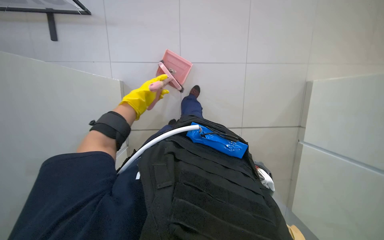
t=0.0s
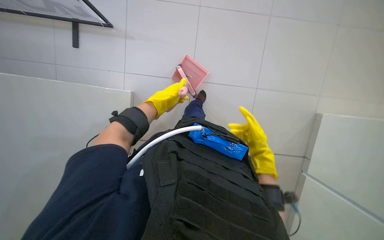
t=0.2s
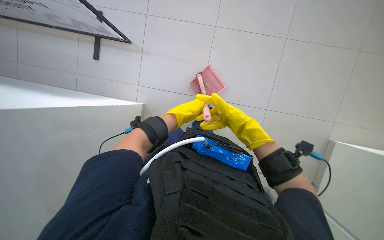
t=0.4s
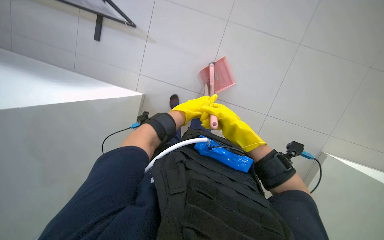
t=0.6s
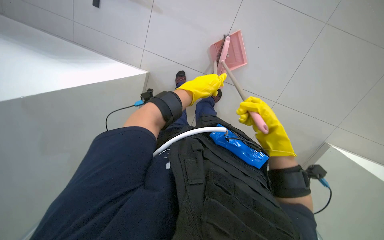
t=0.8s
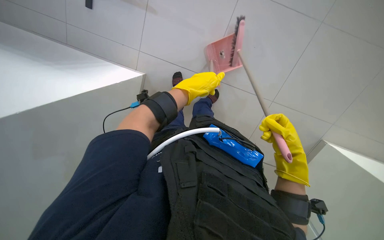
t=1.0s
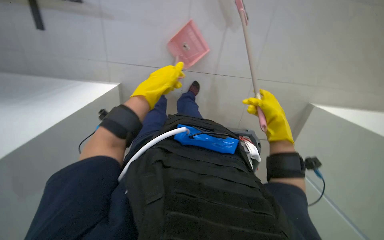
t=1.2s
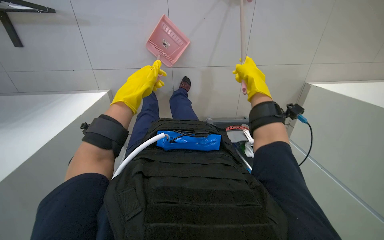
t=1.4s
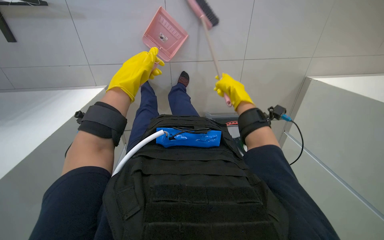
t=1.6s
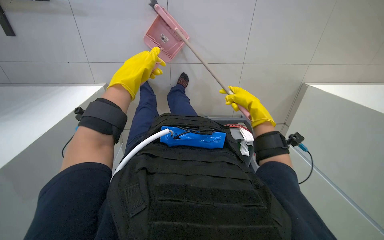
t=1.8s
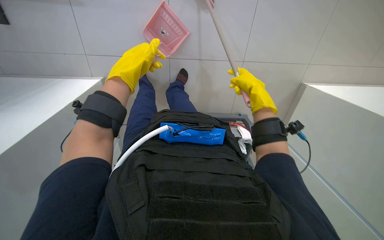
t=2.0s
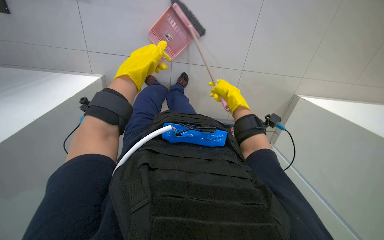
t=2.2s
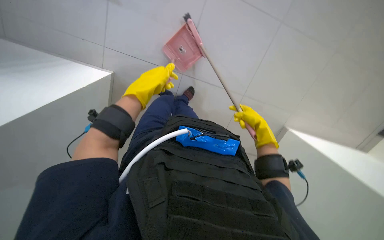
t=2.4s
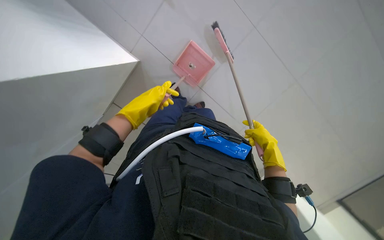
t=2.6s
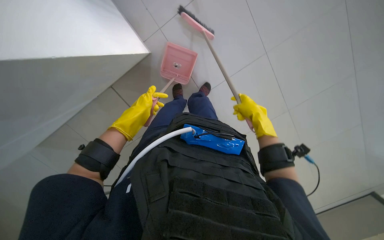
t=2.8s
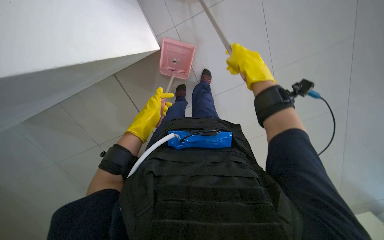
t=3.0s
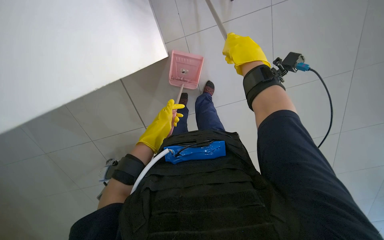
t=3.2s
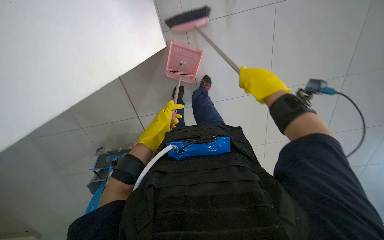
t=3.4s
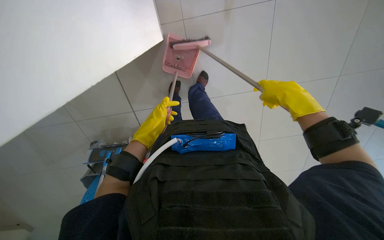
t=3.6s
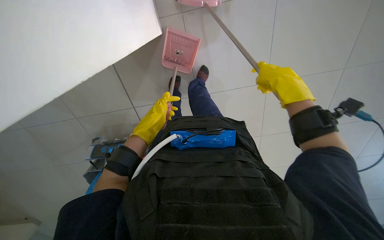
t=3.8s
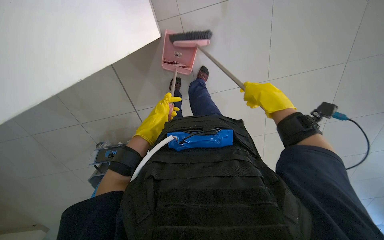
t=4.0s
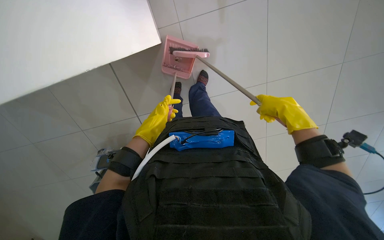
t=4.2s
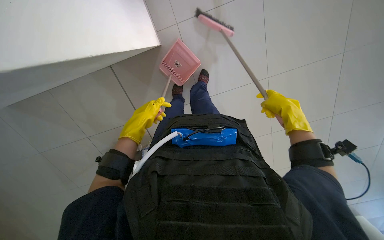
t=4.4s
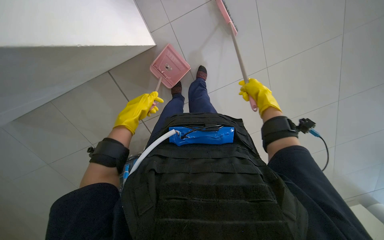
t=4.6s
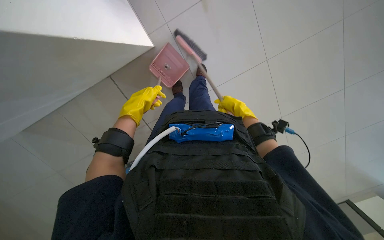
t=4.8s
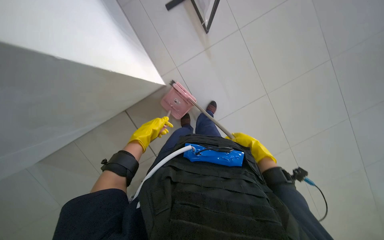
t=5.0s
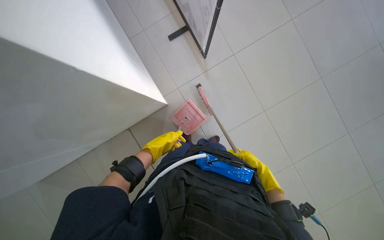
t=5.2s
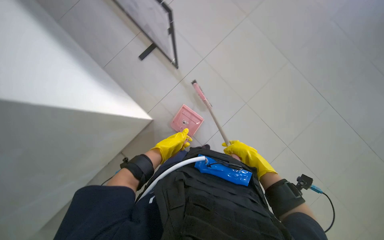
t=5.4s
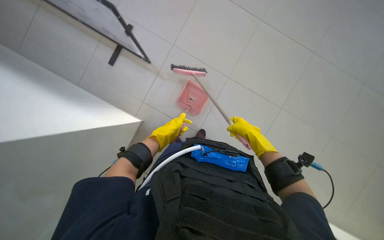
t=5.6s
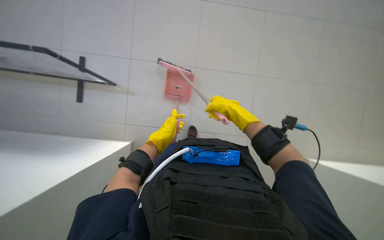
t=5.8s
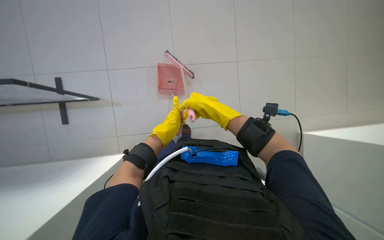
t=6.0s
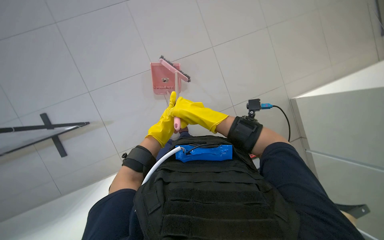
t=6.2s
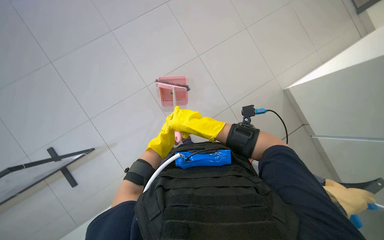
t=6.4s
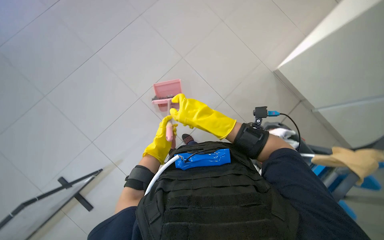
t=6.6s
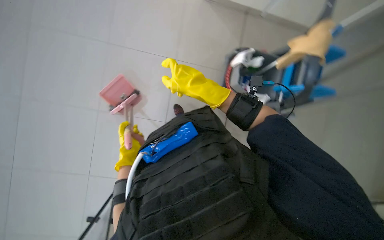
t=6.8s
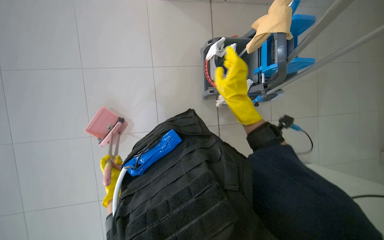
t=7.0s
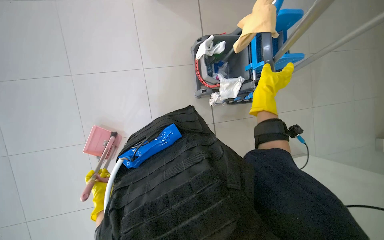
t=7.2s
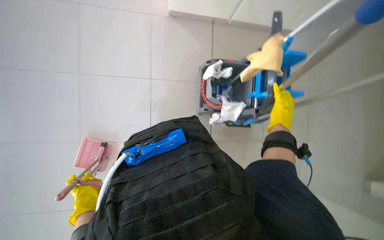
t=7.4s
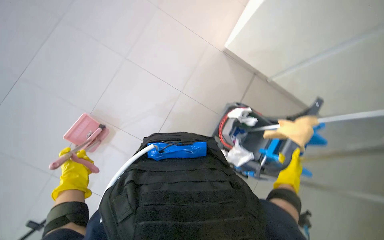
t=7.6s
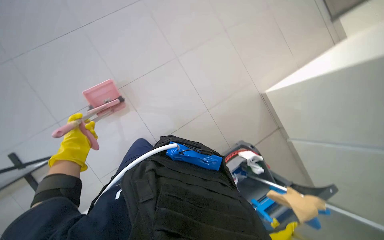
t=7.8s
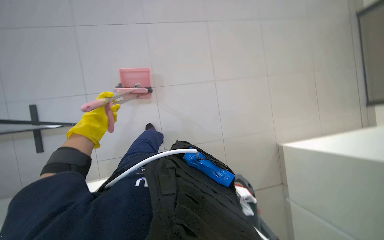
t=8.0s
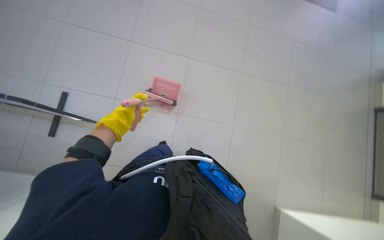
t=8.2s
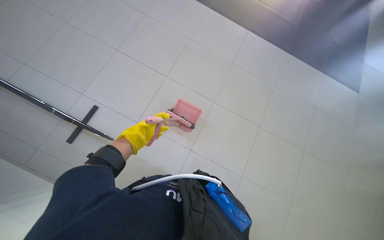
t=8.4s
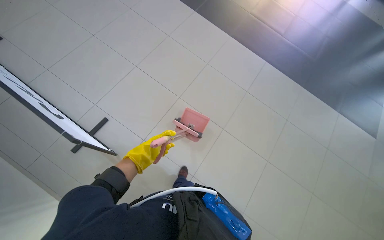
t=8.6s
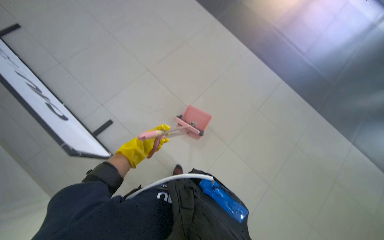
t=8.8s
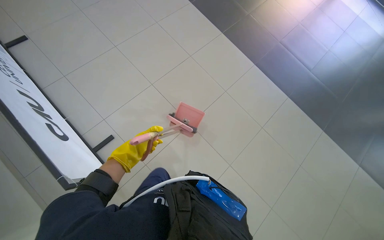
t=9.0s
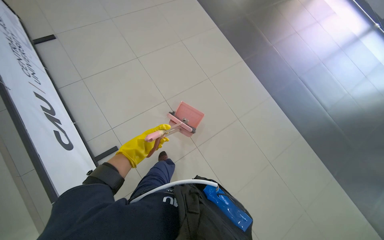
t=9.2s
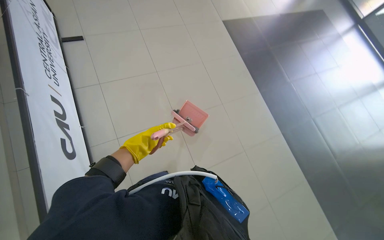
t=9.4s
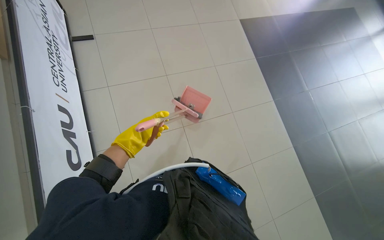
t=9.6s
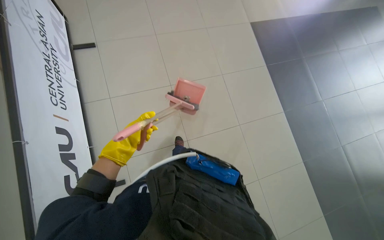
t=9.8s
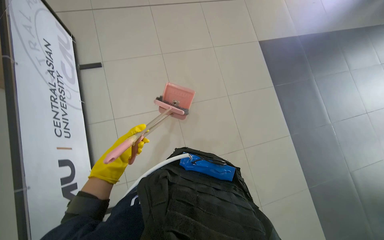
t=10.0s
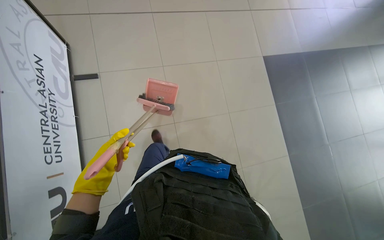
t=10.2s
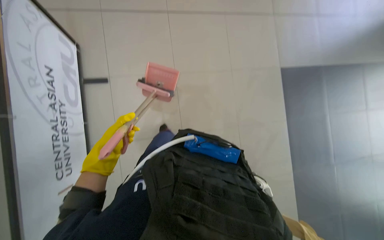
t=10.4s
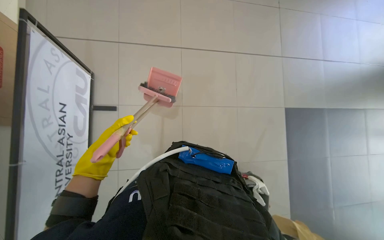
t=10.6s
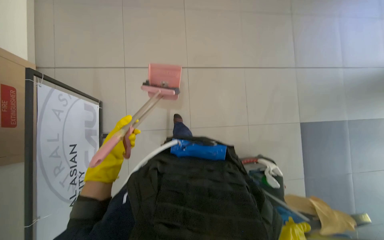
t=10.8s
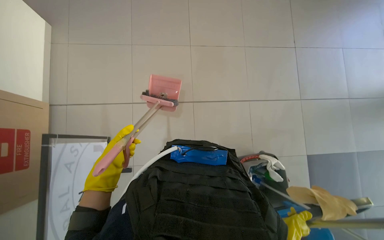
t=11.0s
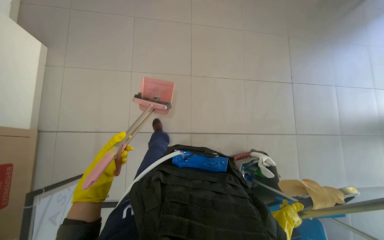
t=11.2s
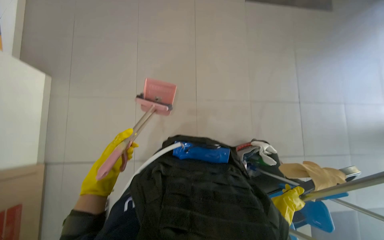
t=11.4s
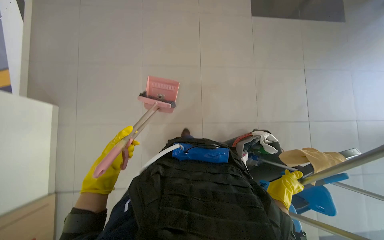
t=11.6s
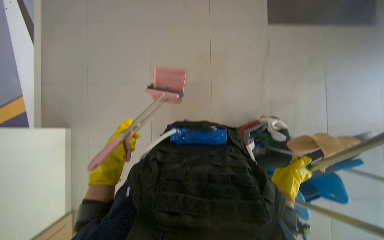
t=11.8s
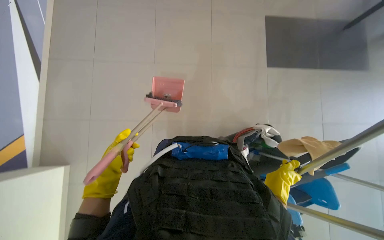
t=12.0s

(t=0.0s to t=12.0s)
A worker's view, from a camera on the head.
Job: sweeping floor.
The whole recording: Sweeping floor with dustpan and brush. The worker sweeps the floor with a broom and collects debris into a dustpan.
t=1.6s - t=3.0s: The left hand is displaced down the picture and farther from the camera by some 20 cm. The right hand heads nearer to the camera, covering approximately 15 cm.
t=3.0s - t=4.4s: The right hand moves to the right, down the picture and farther from the camera, about 20 cm.
t=4.4s - t=6.0s: The view tips upward by some 20 degrees.
t=6.0s - t=7.6s: The scene turns approximately 40 degrees counterclockwise in the picture.
t=7.6s - t=9.0s: The wearer's head swings some 55 degrees to the left. The view tilts some 30 degrees upward.
t=9.0s - t=10.4s: The wearer moves some 1 m. The scene turns approximately 25 degrees clockwise in the picture.
t=10.4s - t=12.0s: The camera is carried approximately 70 cm.

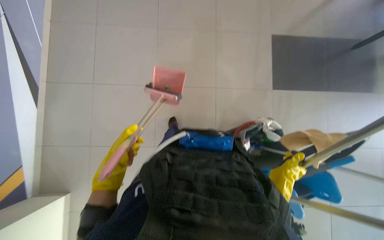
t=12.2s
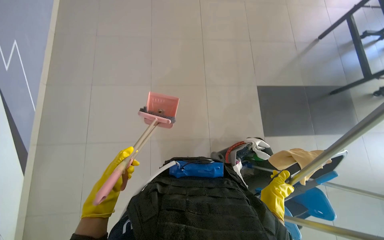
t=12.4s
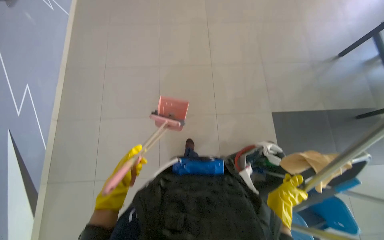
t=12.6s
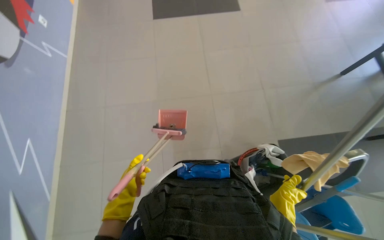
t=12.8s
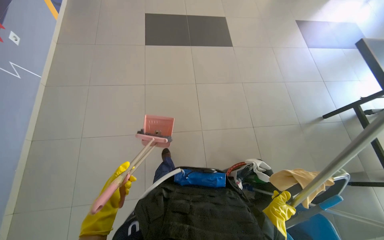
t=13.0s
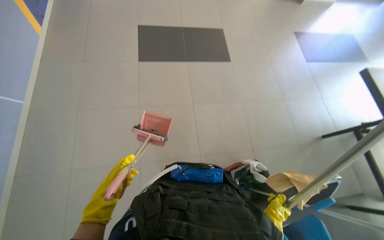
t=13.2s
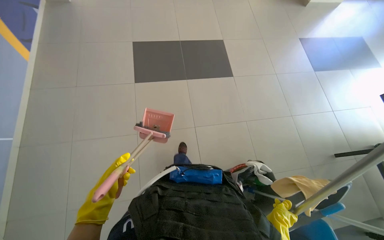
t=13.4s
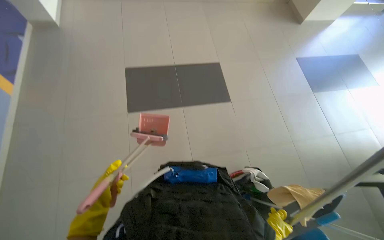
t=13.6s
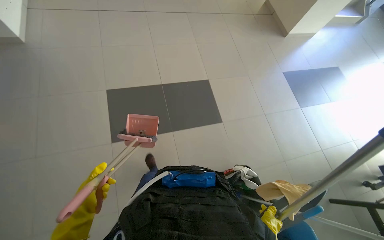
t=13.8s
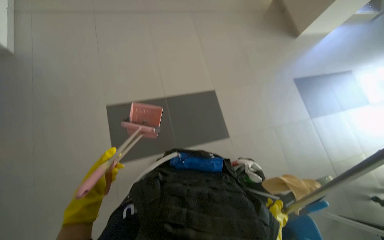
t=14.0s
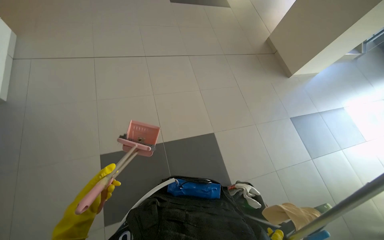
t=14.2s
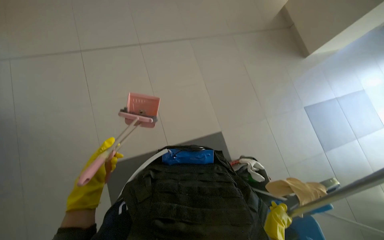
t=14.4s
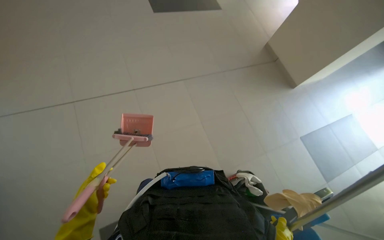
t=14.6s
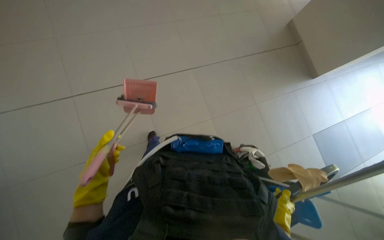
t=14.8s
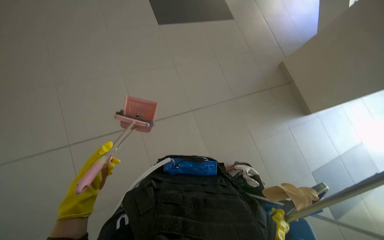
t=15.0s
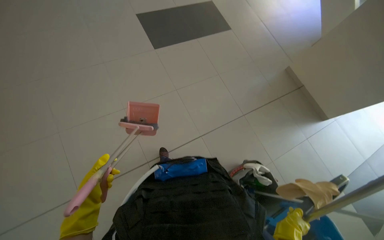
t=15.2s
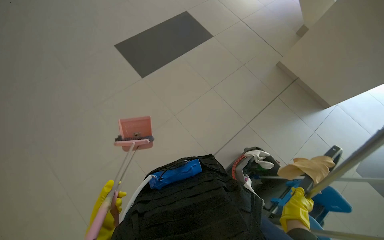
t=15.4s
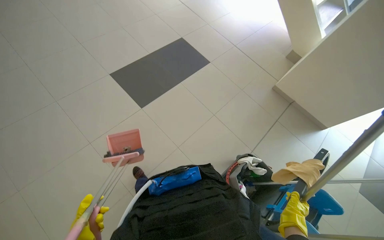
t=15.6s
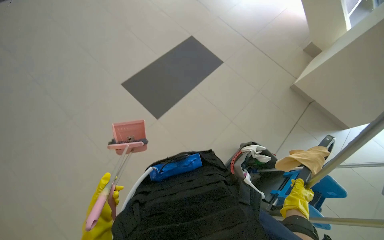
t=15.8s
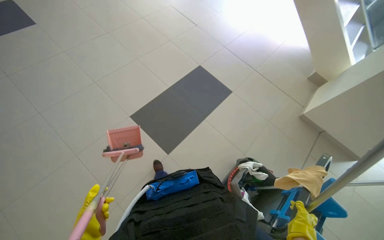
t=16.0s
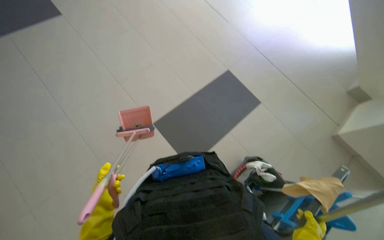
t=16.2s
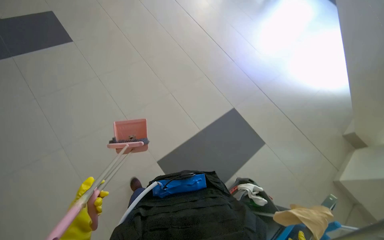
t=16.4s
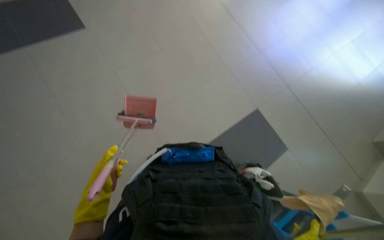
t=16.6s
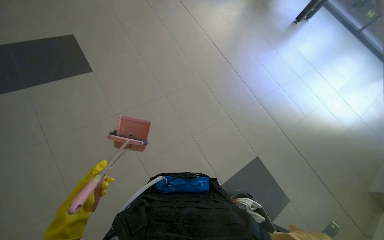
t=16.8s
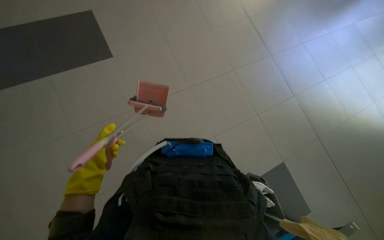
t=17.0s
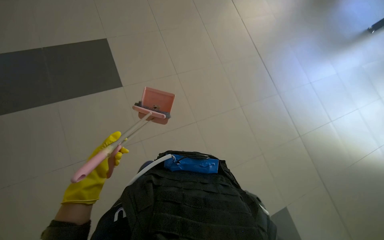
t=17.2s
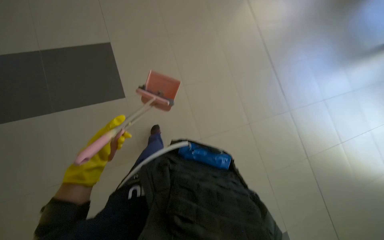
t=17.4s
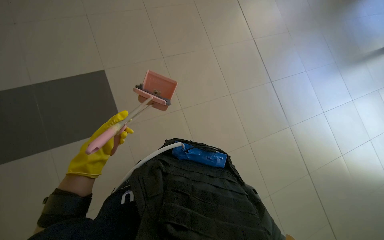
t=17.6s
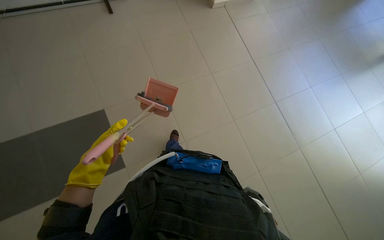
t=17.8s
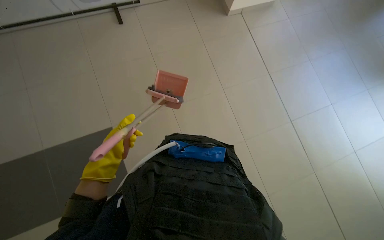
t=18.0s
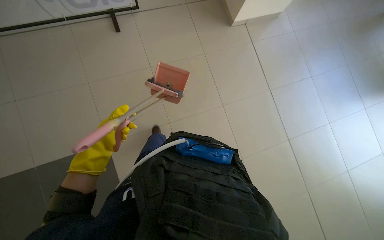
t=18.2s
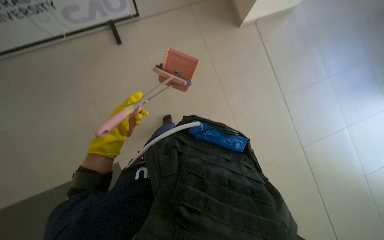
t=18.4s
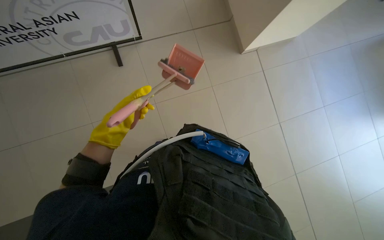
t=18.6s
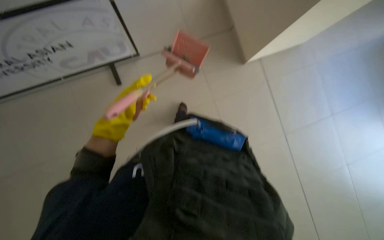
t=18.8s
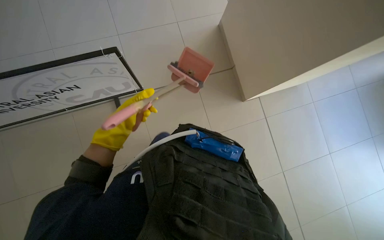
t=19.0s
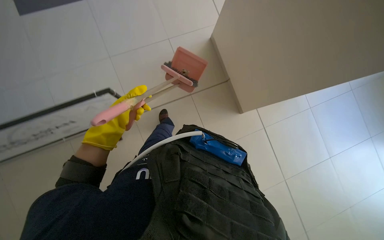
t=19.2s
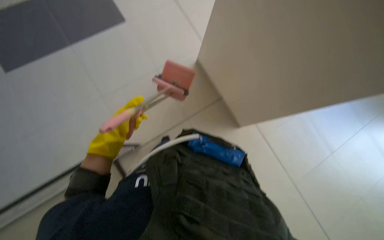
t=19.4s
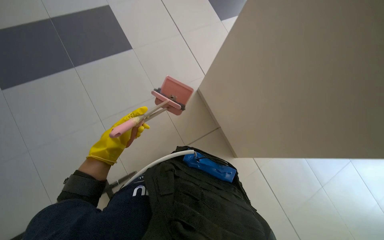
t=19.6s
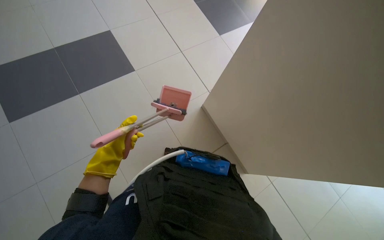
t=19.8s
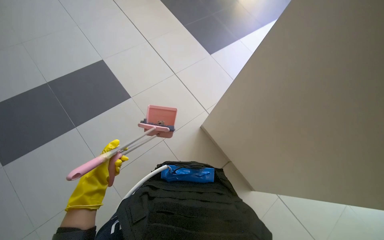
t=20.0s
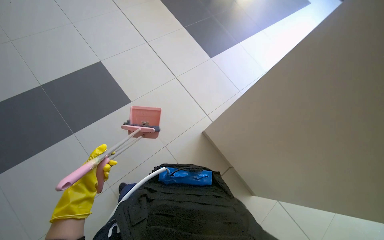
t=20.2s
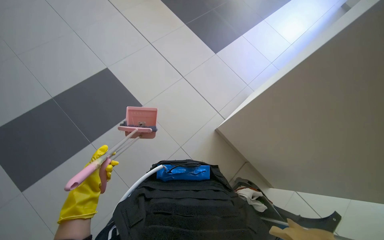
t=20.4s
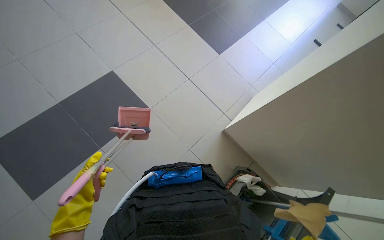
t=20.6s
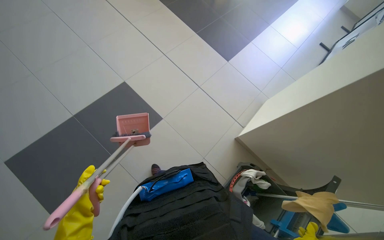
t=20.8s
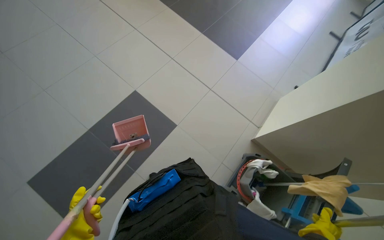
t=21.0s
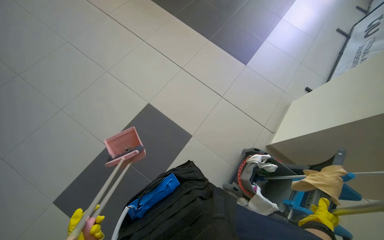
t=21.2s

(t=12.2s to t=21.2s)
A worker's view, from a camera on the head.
Job: sweeping floor.
The whole recording: Sweeping floor with dustpan and brush. The worker sweeps the floor with a broom and collects debris into a dustpan.
t=12.2s - t=13.8s: The view tilts about 25 degrees upward.
t=13.8s - t=15.2s: The left hand moves about 10 cm farther from the camera and comes back.
t=16.6s - t=18.2s: The wearer's head swings about 20 degrees to the left. The view tips upward by roughly 10 degrees. The left hand is displaced up the picture by about 15 cm.
t=18.2s - t=19.8s: The head travels approximately 40 cm.
t=19.8s - t=21.2s: Everything in view rotates about 30 degrees counterclockwise.
